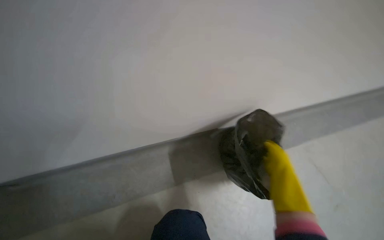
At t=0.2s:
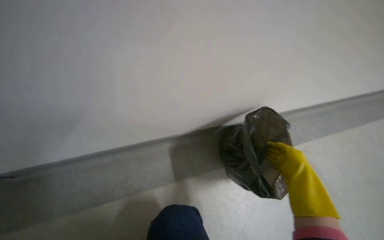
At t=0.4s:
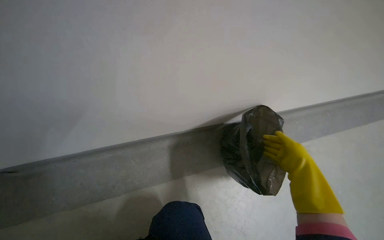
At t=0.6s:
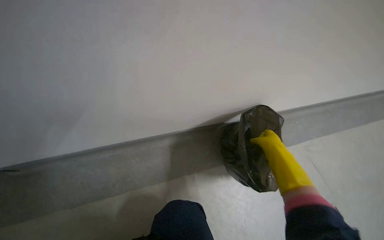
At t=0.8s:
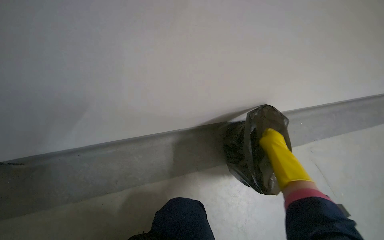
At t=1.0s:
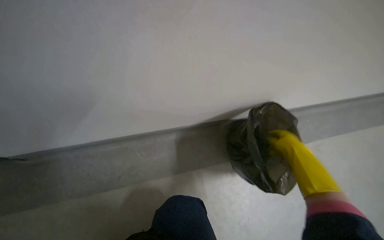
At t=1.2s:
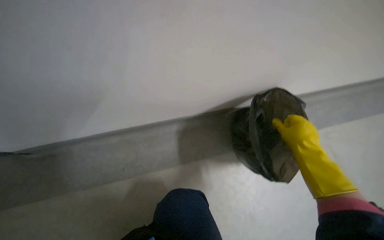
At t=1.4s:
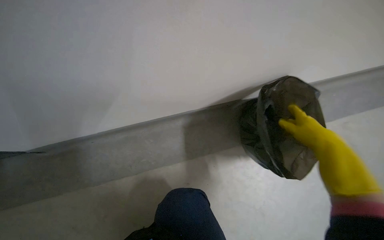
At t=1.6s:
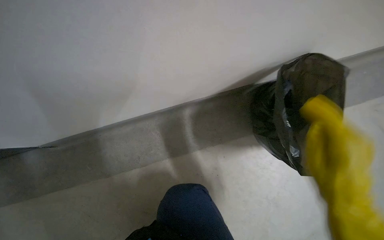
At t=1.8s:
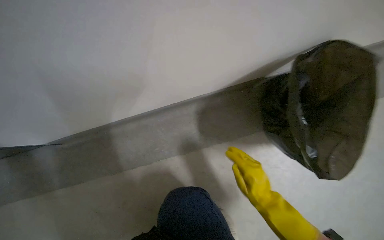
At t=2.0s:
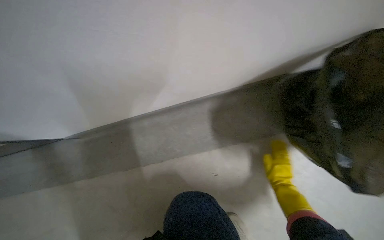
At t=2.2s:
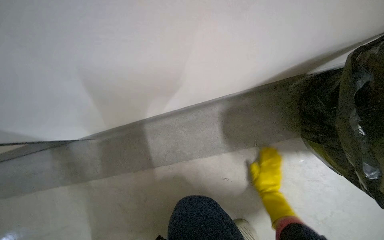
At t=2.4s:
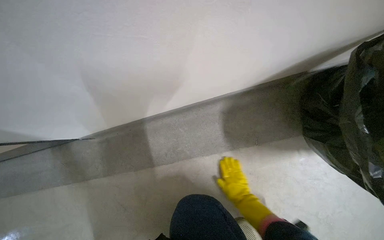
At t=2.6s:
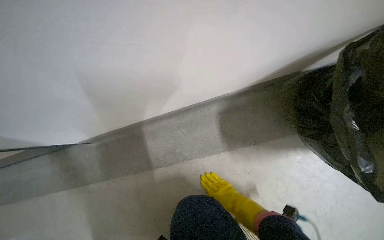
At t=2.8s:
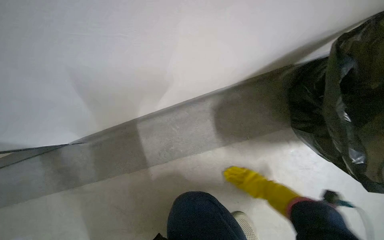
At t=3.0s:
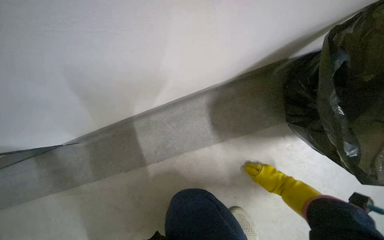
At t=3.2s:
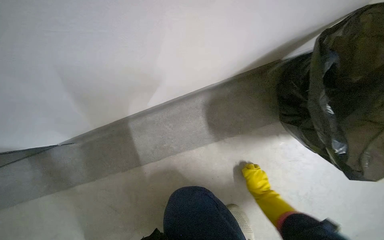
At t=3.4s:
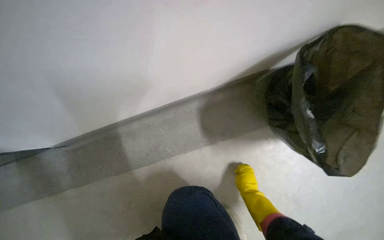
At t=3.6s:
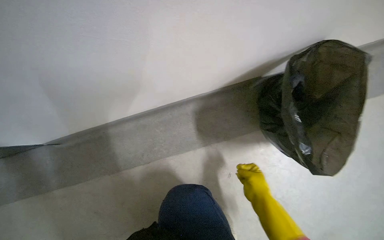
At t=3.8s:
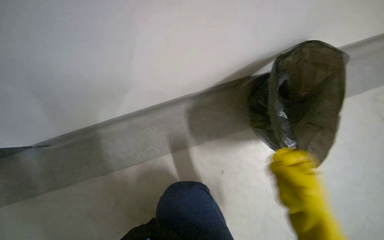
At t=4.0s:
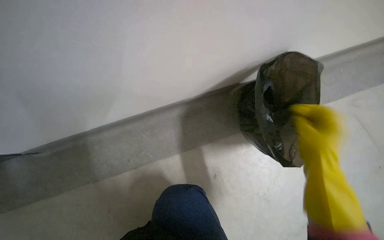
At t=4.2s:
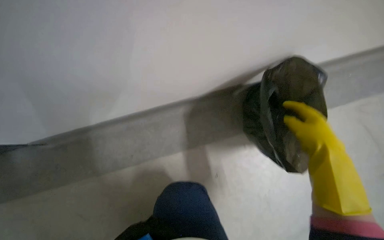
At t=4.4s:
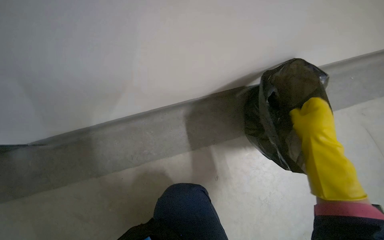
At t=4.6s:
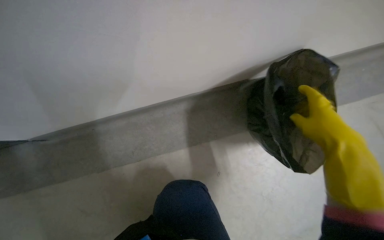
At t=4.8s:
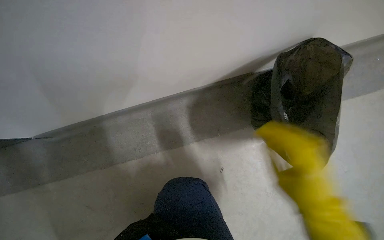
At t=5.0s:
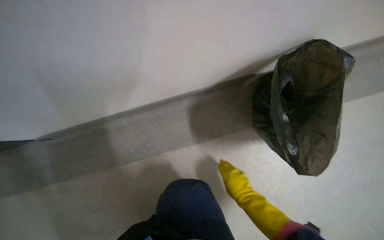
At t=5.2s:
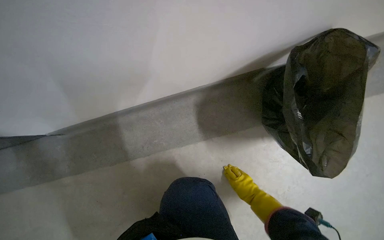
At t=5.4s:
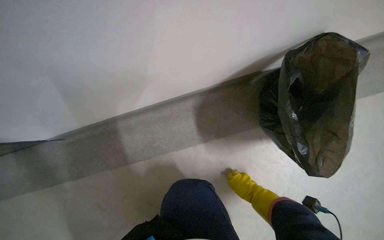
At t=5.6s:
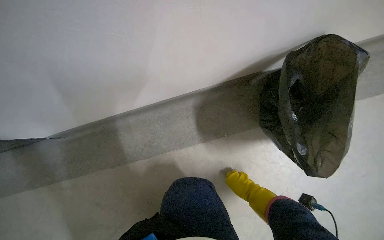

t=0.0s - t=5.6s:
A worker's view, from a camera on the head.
Job: managing trash.
The whole recording: Picking up trash from floor. The worker picks up trash from the floor and places it into a black trash bag.
t=0.0s - t=1.4s: The wearer looks roughly 15 degrees further downward. The right hand travels up the picture by about 10 cm.
t=1.4s - t=2.8s: The view swings approximately 15 degrees to the left. The right hand travels farther from the camera and down the picture by approximately 40 cm.
t=2.8s - t=4.2s: The right hand moves nearer to the camera and up the picture, roughly 40 cm.
t=4.2s - t=5.6s: The right hand goes roughly 30 cm down the picture, farther from the camera and to the left.

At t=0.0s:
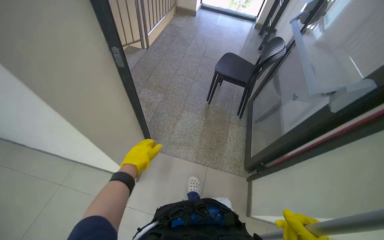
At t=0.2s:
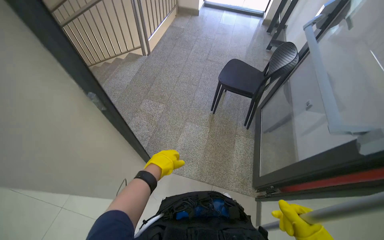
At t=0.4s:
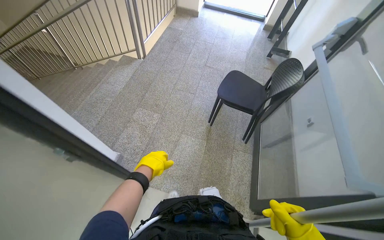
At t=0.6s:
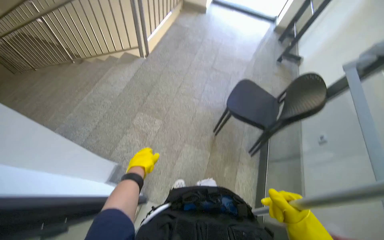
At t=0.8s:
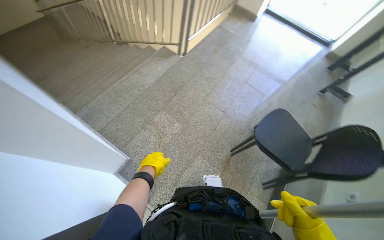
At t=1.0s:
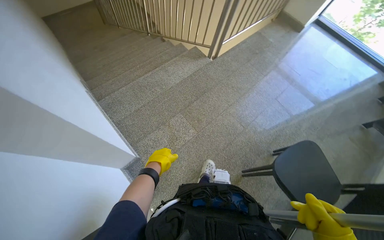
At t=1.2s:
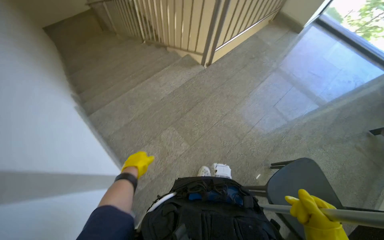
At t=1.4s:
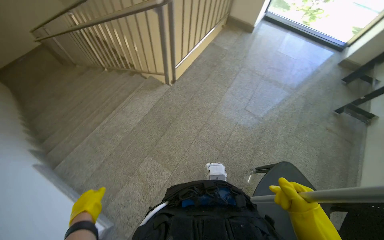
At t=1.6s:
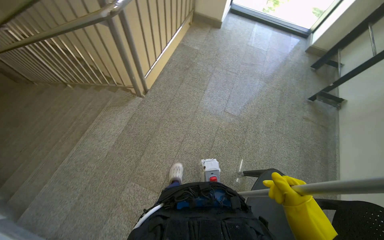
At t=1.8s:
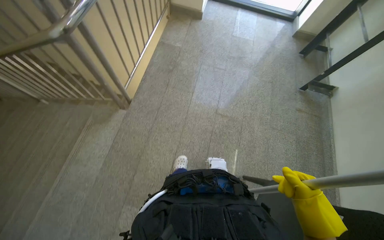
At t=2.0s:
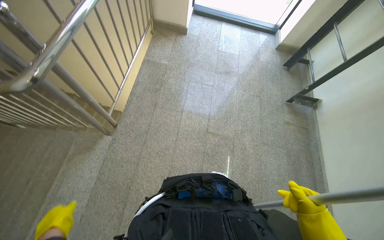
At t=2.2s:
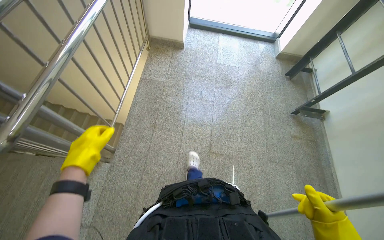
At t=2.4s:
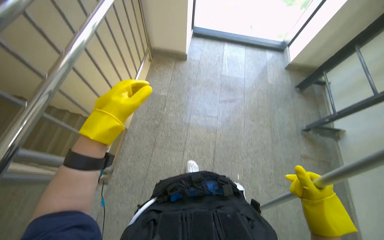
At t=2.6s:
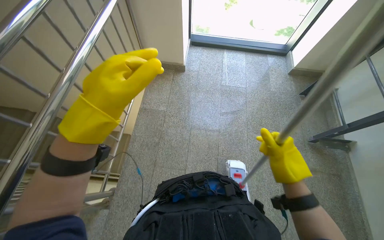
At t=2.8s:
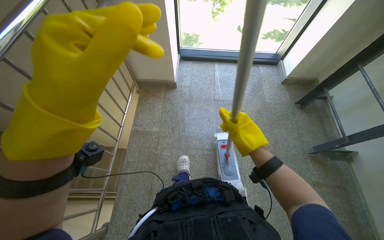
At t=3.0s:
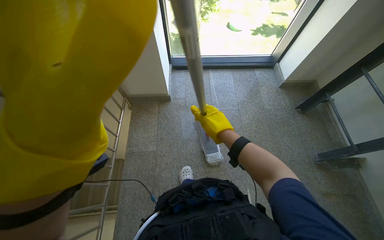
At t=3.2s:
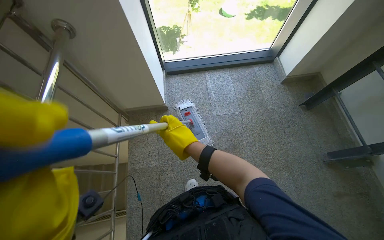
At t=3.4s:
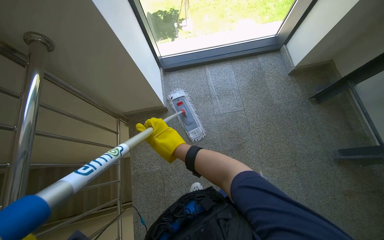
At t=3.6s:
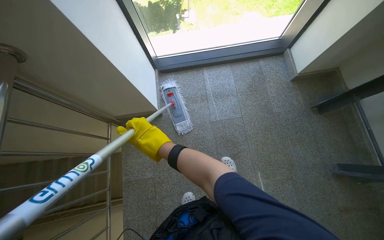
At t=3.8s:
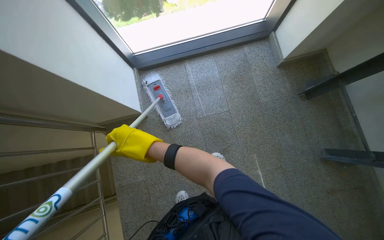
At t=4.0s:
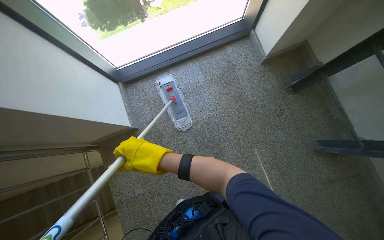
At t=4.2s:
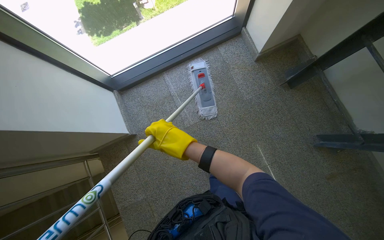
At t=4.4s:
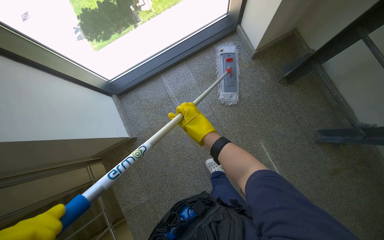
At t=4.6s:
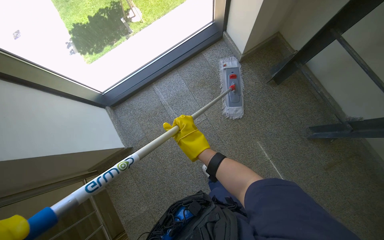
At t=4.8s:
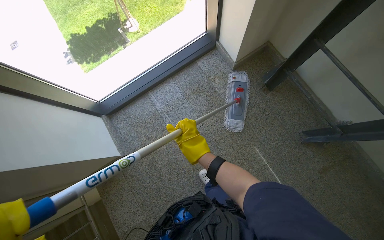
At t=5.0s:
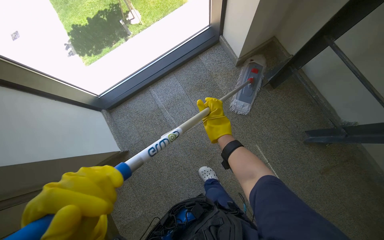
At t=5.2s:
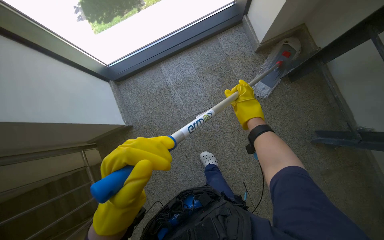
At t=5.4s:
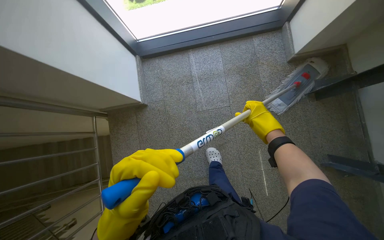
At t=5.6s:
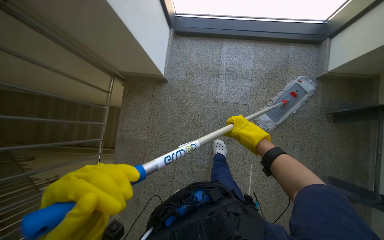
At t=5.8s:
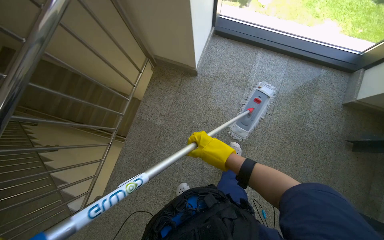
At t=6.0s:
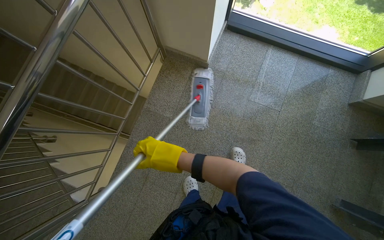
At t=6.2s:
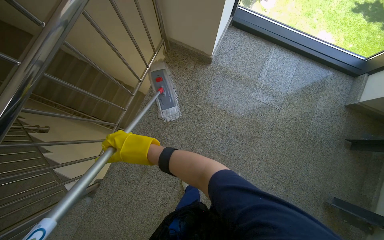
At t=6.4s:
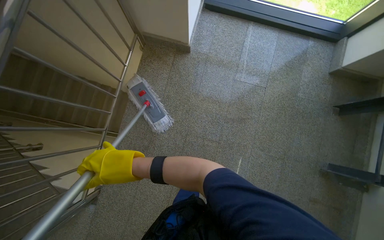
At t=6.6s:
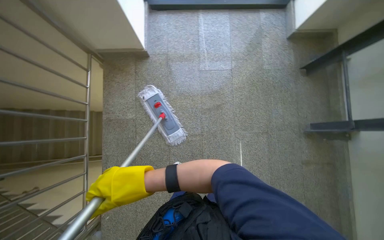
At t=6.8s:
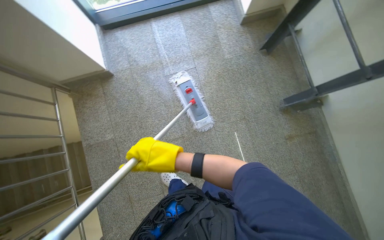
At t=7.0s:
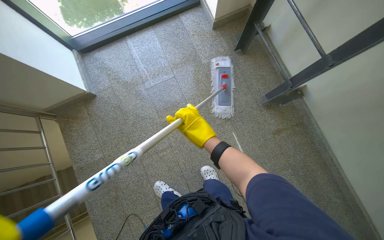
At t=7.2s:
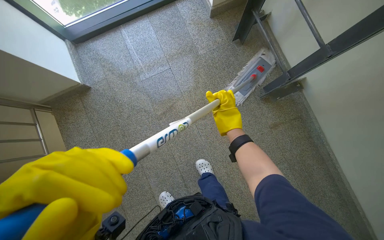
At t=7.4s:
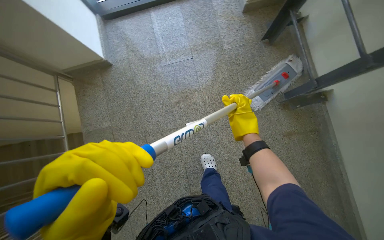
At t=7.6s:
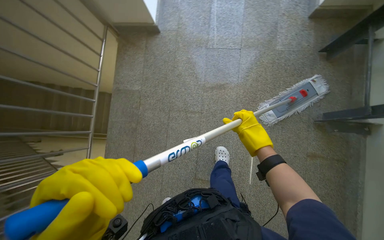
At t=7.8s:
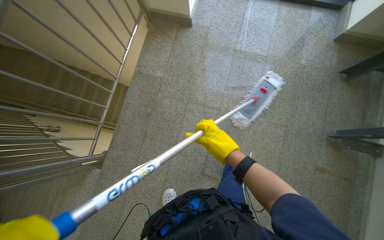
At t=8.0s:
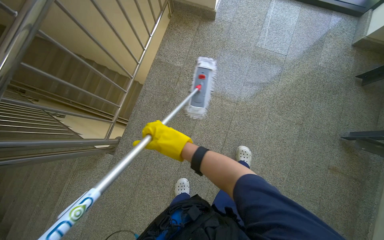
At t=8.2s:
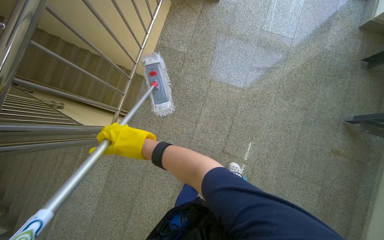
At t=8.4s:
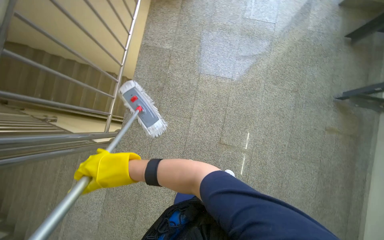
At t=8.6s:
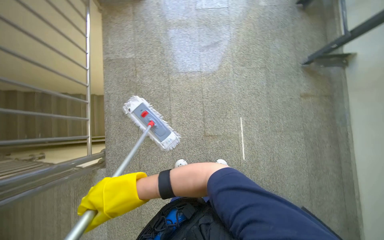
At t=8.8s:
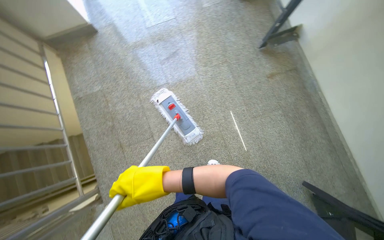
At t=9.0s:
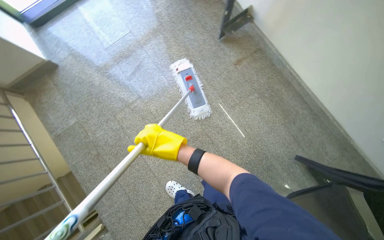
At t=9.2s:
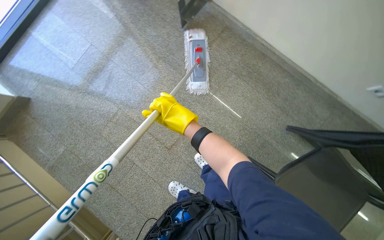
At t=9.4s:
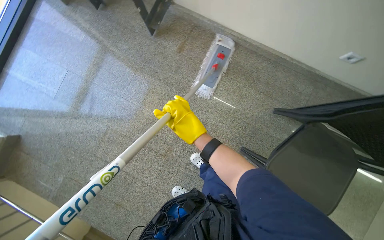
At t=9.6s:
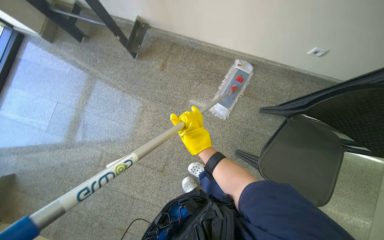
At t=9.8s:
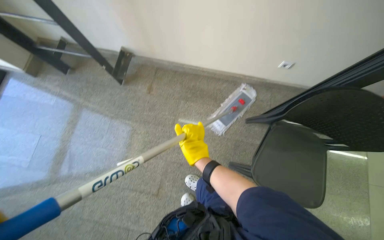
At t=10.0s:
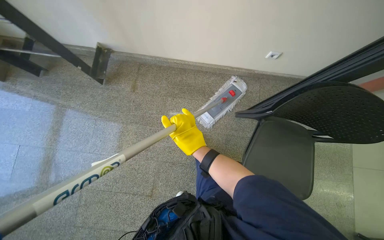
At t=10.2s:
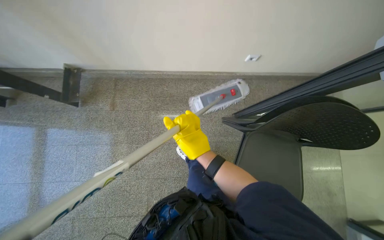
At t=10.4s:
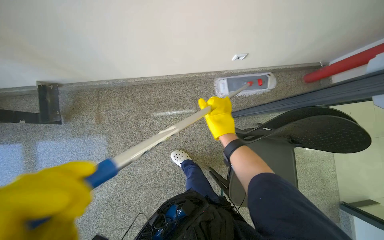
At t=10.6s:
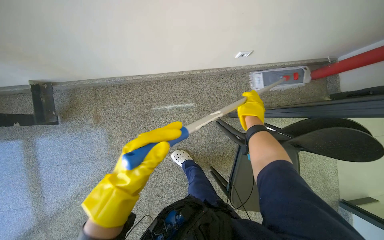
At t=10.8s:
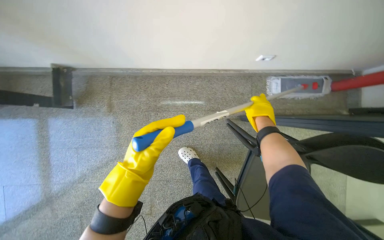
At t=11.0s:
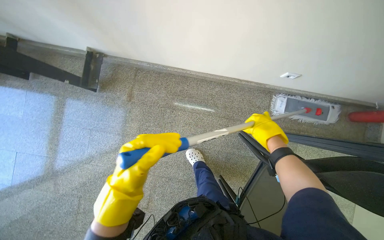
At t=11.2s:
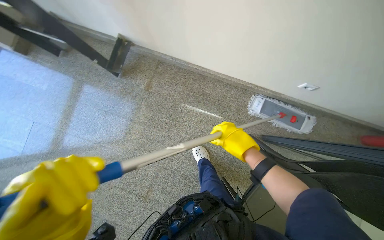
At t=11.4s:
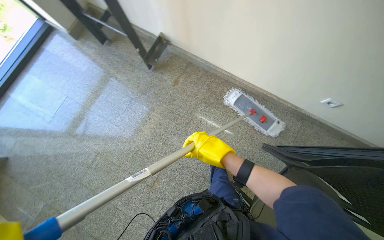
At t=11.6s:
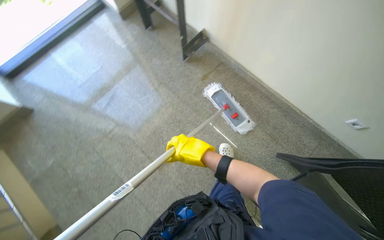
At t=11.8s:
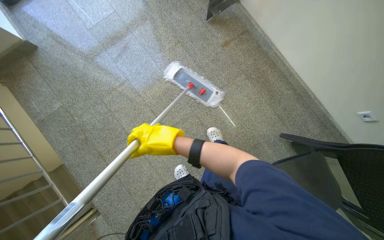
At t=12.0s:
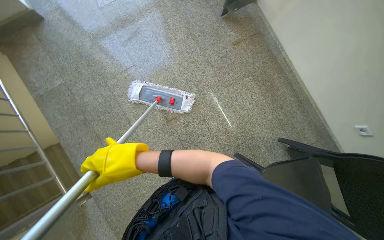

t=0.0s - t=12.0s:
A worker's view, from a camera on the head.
Job: mopping floor.
The whole recording: Mopping staircase landing floor. The worker mops the staircase landing floor.
t=0.0s - t=1.6s: The wearer moves roughly 1.5 m.
t=1.6s - t=3.0s: The wearer moves about 1.5 m.
t=3.0s - t=4.4s: The wearer moves roughly 80 cm. The view tips downward by approximately 15 degrees. Everything in view rotates about 25 degrees counterclockwise.
t=4.4s - t=6.0s: The wearer moves about 60 cm. The scene rotates clockwise by some 50 degrees.
t=6.0s - t=7.6s: The camera is carried some 40 cm.
t=7.6s - t=9.0s: The wearer moves about 50 cm. Everything in view rotates roughly 40 degrees counterclockwise.
t=9.0s - t=10.4s: The head travels some 60 cm. The head rotates approximately 60 degrees to the right.
t=10.4s - t=12.0s: The wearer moves some 70 cm. The scene rotates clockwise by roughly 65 degrees.

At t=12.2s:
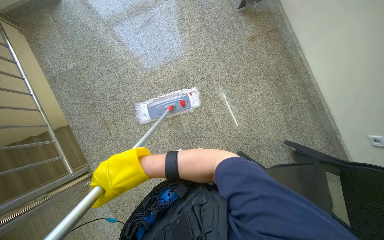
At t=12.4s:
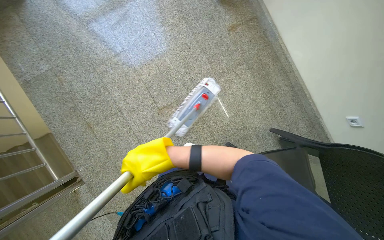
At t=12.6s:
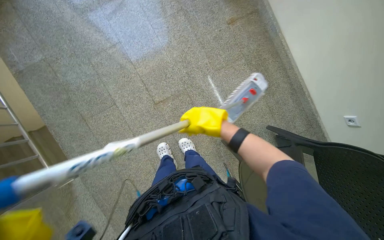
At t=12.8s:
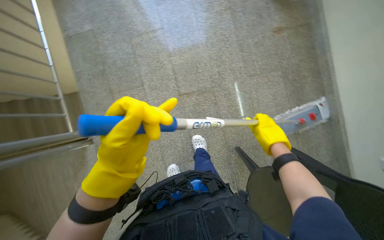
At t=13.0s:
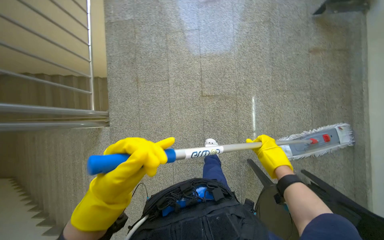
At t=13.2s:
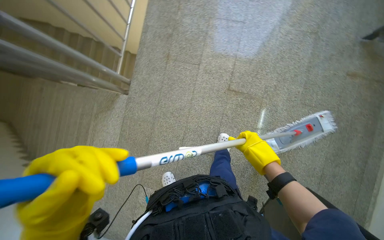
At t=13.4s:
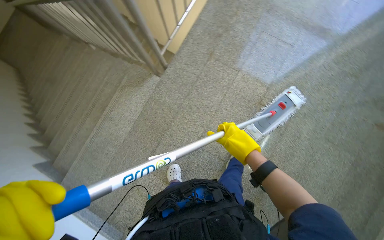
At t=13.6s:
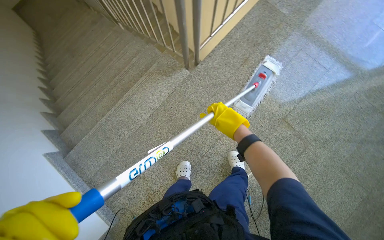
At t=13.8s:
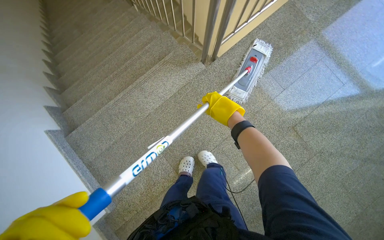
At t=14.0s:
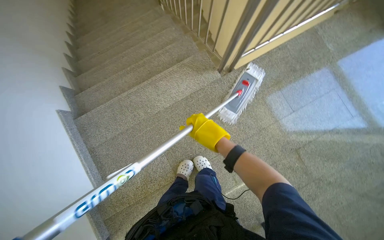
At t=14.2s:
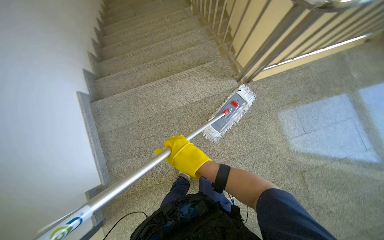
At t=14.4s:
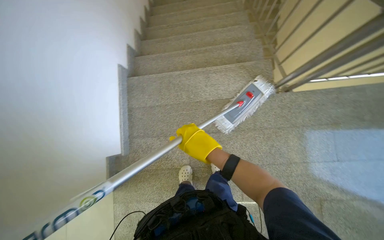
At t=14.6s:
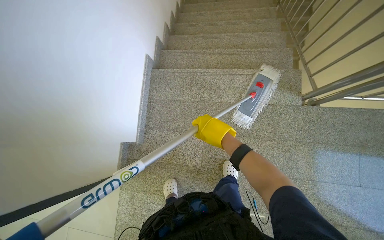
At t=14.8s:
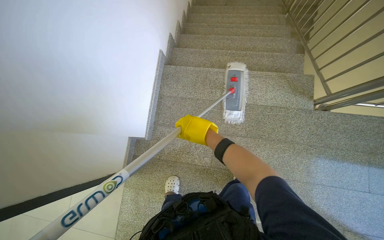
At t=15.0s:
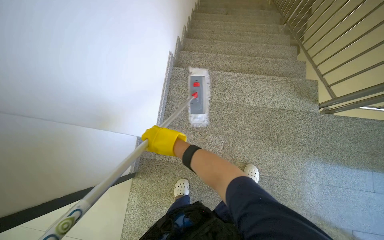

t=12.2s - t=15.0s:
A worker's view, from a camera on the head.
Job: mopping floor.
The whole recording: Mopping staircase landing floor. The worker mops the staircase landing floor.
t=12.2s - t=13.6s: The camera travels roughly 70 cm. The scene rotates clockwise by some 70 degrees.
t=13.6s - t=15.0s: The camera is carried some 60 cm. The scene turns some 55 degrees clockwise in the picture.
